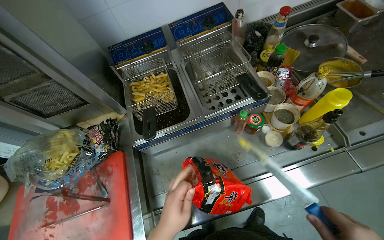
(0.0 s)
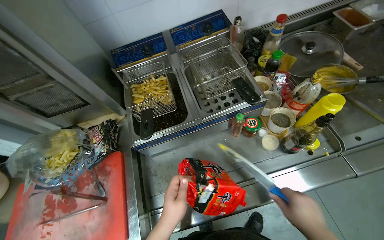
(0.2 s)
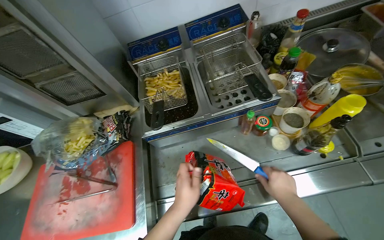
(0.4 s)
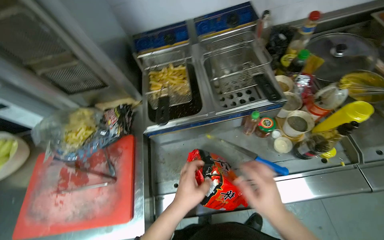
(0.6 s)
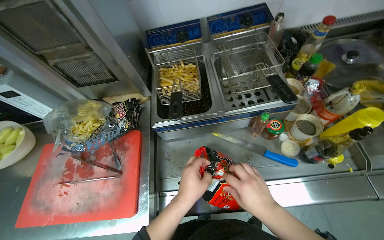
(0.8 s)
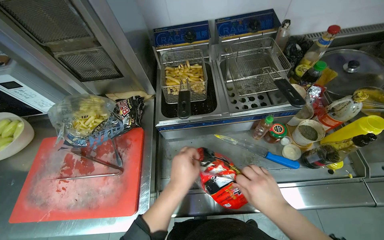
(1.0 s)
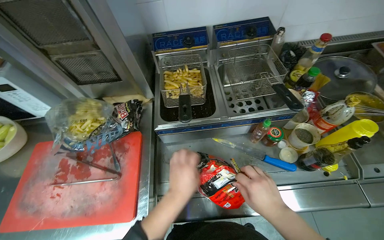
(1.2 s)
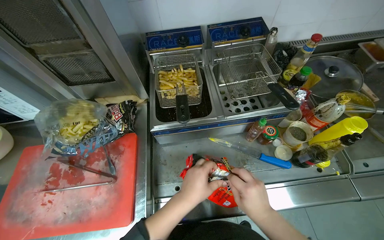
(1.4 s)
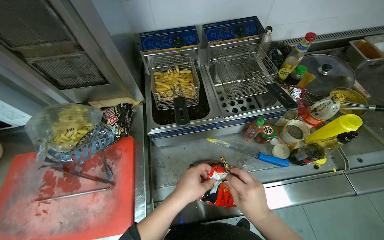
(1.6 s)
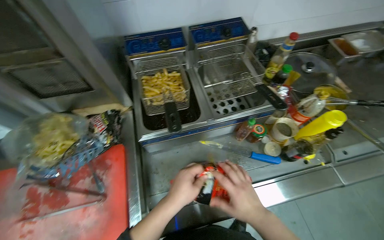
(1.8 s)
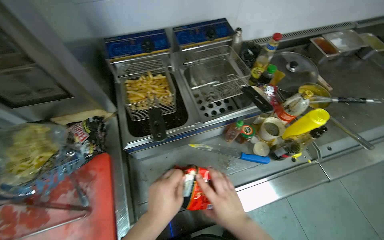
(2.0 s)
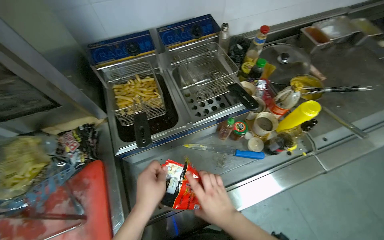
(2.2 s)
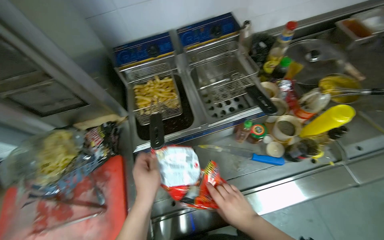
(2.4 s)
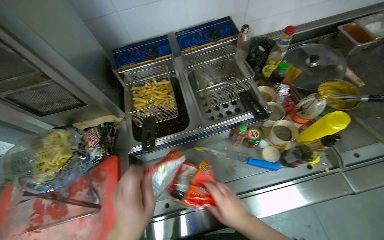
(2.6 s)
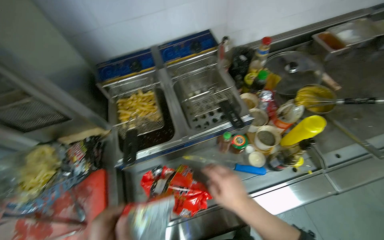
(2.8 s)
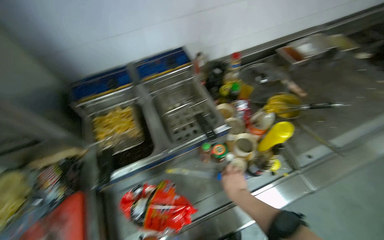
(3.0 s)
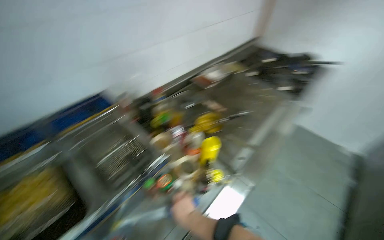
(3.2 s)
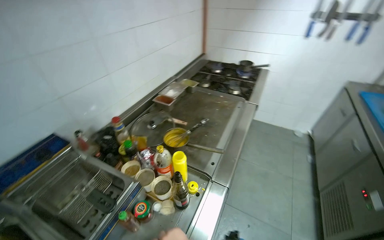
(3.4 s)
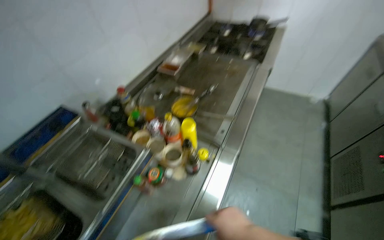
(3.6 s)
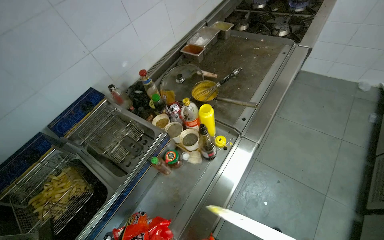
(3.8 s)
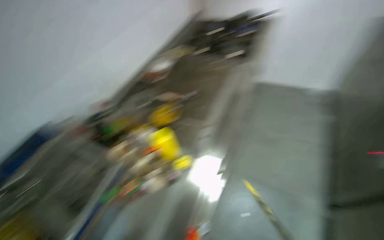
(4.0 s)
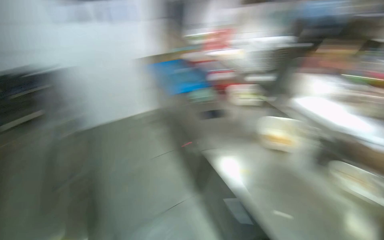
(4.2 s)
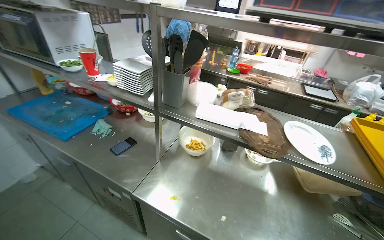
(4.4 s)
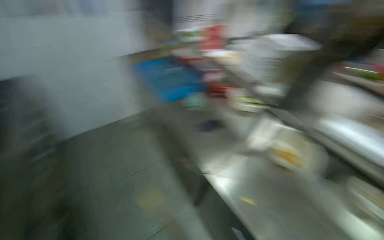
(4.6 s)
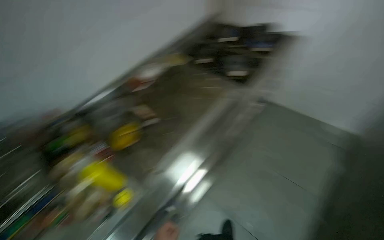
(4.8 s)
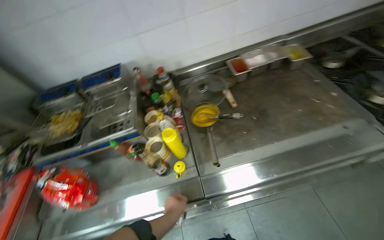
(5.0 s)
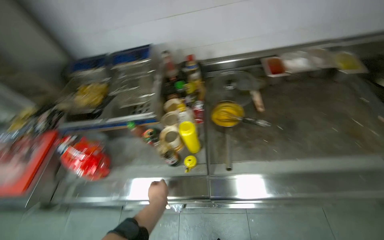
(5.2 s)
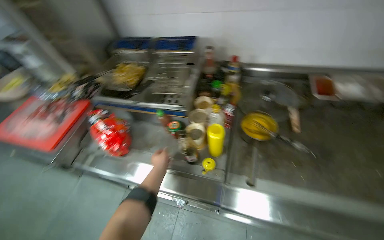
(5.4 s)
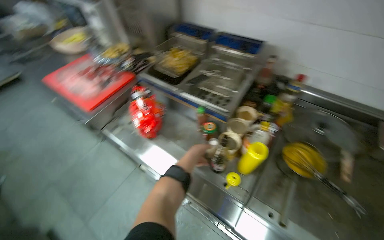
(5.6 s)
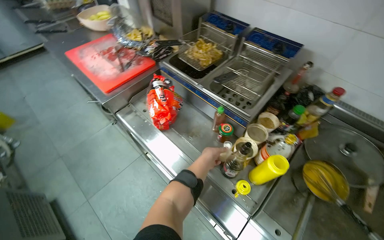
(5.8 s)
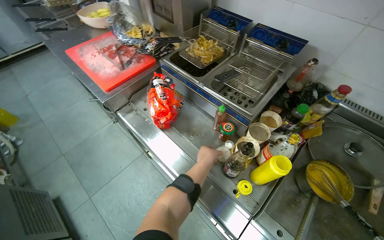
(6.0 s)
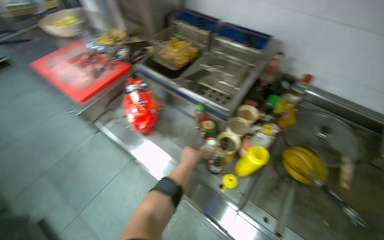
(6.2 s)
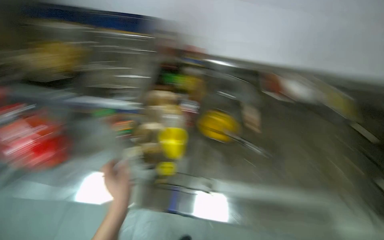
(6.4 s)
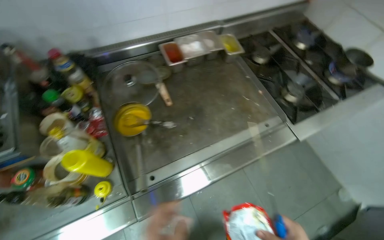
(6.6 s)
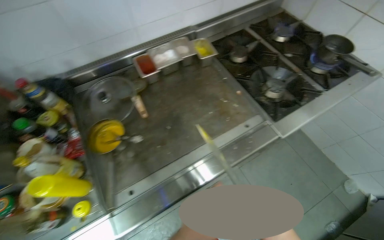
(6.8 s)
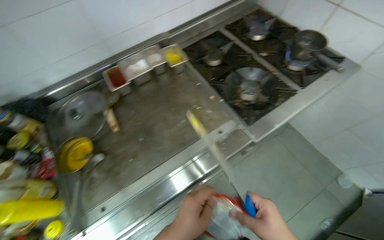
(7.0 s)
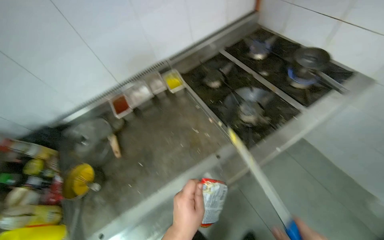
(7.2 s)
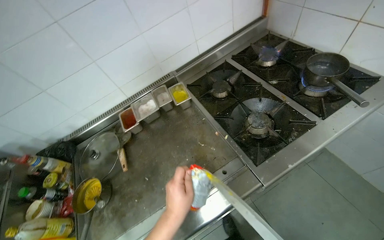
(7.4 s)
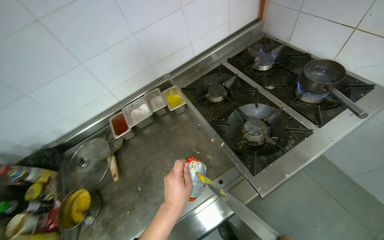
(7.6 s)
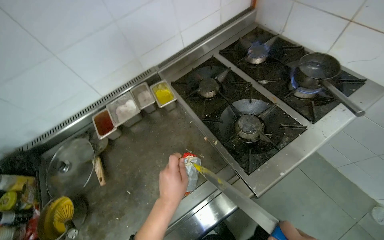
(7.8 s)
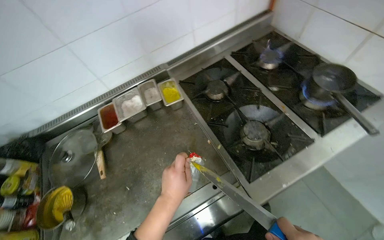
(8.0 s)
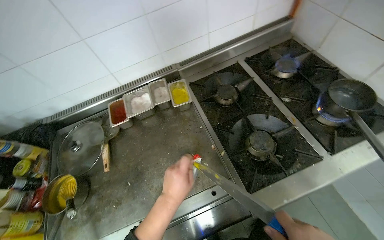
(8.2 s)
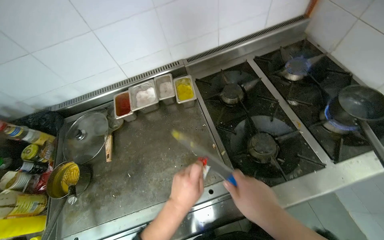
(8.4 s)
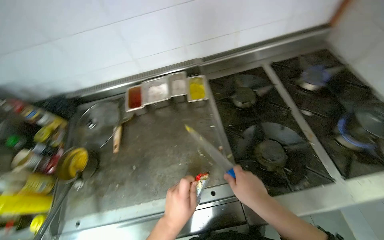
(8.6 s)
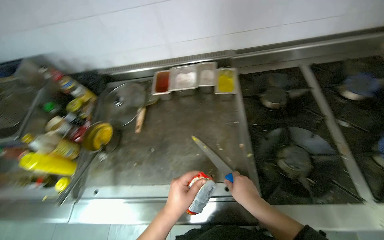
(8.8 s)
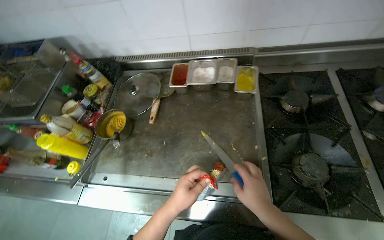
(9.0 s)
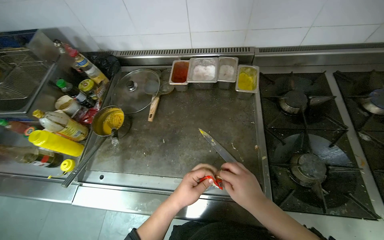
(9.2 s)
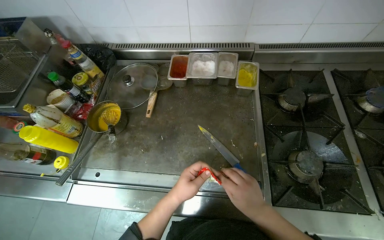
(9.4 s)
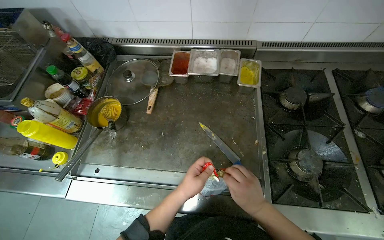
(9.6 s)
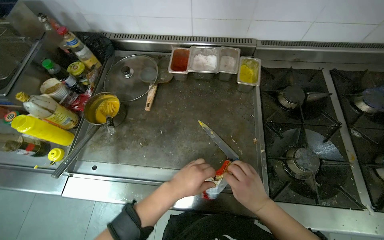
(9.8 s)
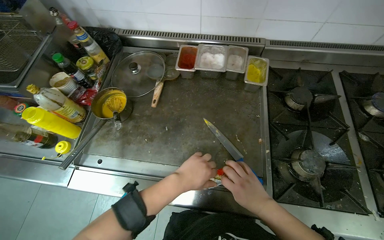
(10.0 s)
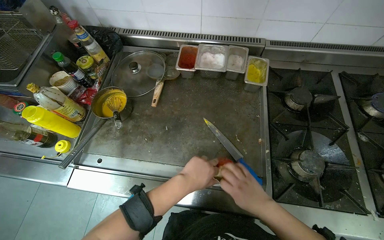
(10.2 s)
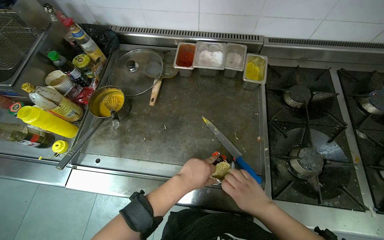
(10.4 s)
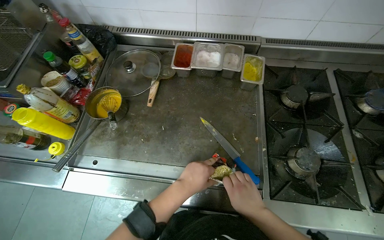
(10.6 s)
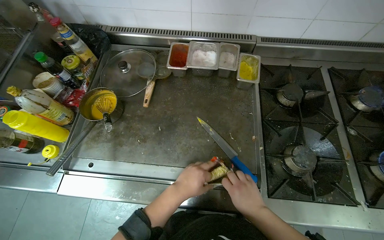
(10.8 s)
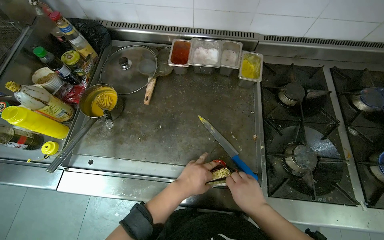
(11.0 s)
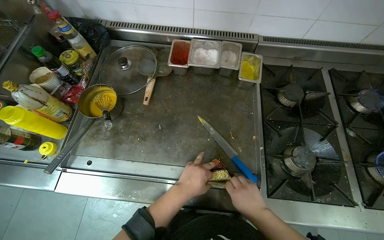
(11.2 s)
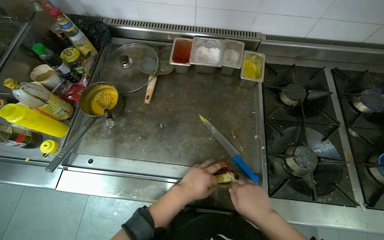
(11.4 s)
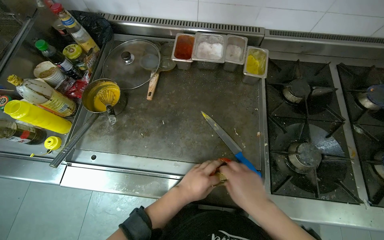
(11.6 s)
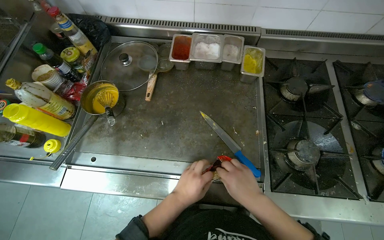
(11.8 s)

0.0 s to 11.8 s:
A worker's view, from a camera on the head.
Job: cooking food.
The whole recording: Preparing instant noodles for cooking. The worker retrieves packages of instant noodles, unpacks them, and places the noodles into a pot on the stove.
1.4 to 3.0 s: The right hand moves farther from the camera, roughly 10 cm.
3.0 to 4.4 s: The wearer looks about 90 degrees further to the right.
4.4 to 6.0 s: The camera travels some 50 cm. The wearer's head swings about 160 degrees to the left. The view tilts some 30 degrees downward.
6.0 to 7.4 s: The head travels about 90 cm. The head rotates roughly 70 degrees to the right.
7.4 to 8.8 s: The scene rotates clockwise by approximately 30 degrees.
8.8 to 10.4 s: The hands stay close to where they were, moving slightly.
10.4 to 11.8 s: The left hand goes approximately 10 cm down the picture and farther from the camera, while the right hand is displaced nearer to the camera by roughly 10 cm.

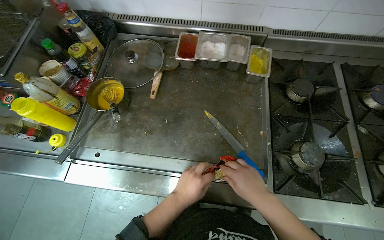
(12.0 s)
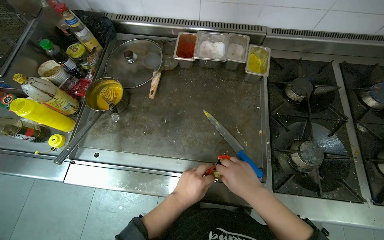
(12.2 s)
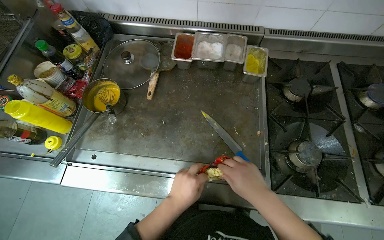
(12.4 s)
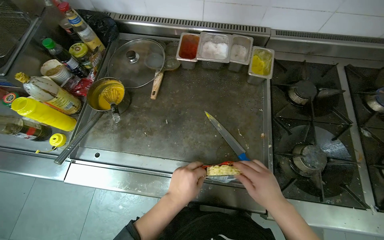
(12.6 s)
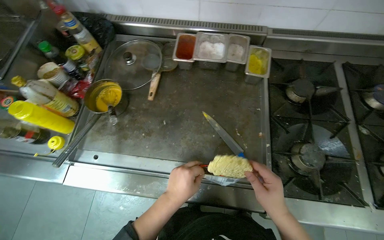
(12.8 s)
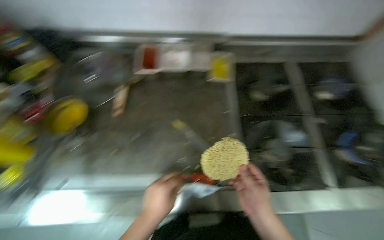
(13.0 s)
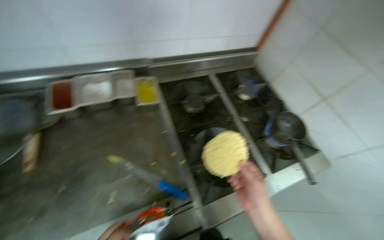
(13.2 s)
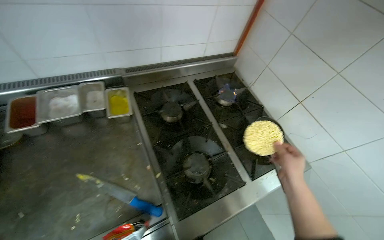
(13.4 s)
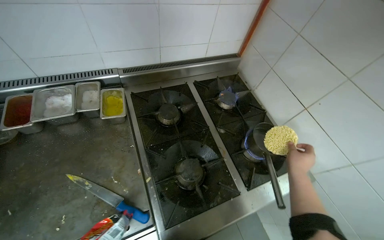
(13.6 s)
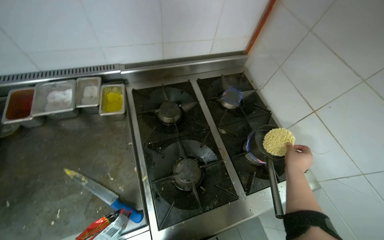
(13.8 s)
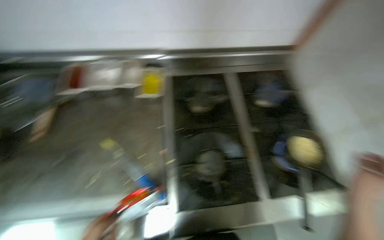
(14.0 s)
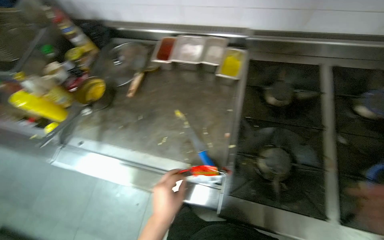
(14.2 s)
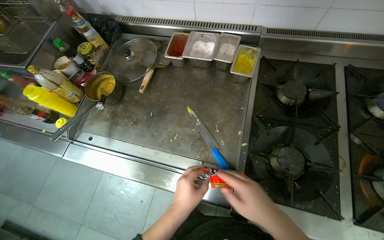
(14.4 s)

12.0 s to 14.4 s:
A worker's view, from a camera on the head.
Job: cooking food.
The whole recording: Preparing instant noodles for cooking. The worker retrieves packages of instant noodles, unpacks them, and places the noodles into a pot on the stove.
13.2 to 14.4 s: The head rotates approximately 40 degrees to the left.

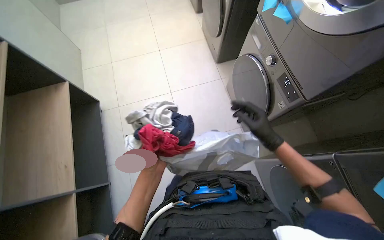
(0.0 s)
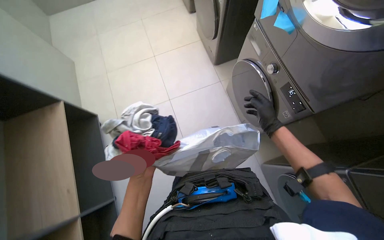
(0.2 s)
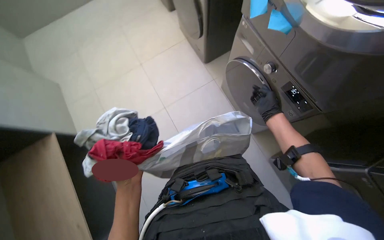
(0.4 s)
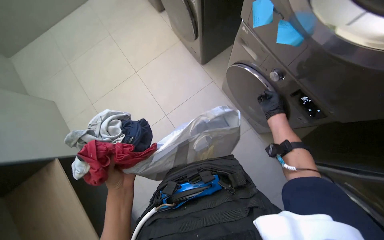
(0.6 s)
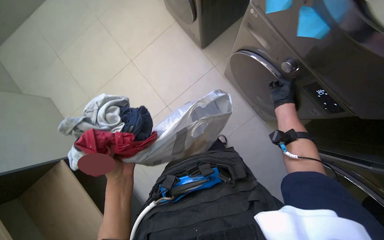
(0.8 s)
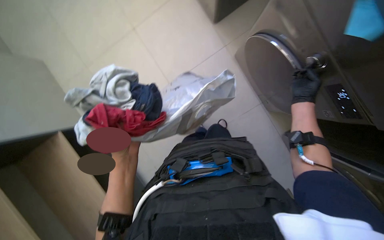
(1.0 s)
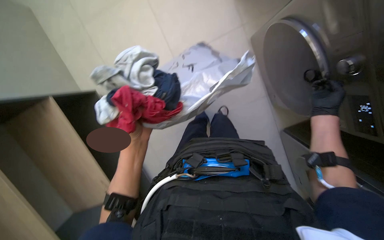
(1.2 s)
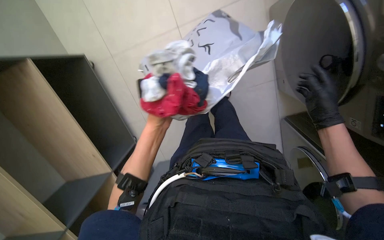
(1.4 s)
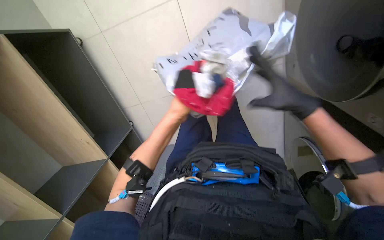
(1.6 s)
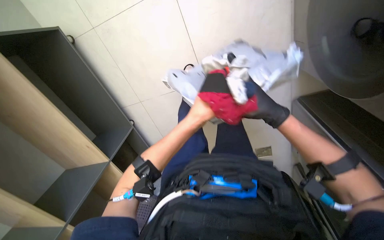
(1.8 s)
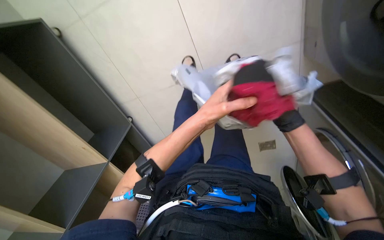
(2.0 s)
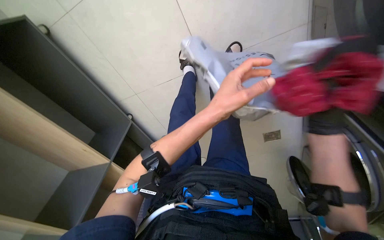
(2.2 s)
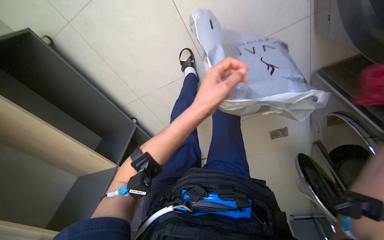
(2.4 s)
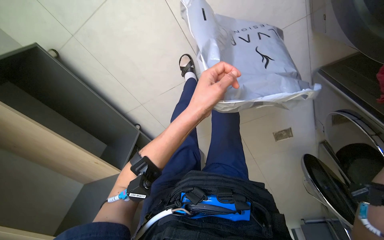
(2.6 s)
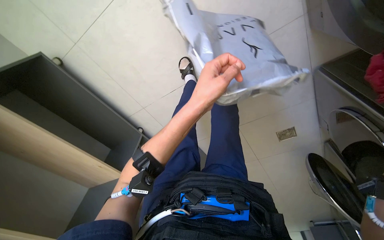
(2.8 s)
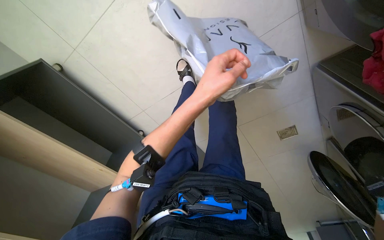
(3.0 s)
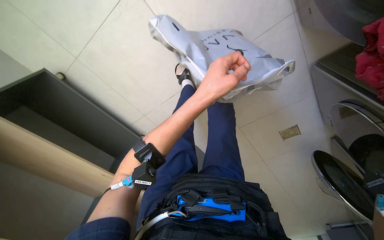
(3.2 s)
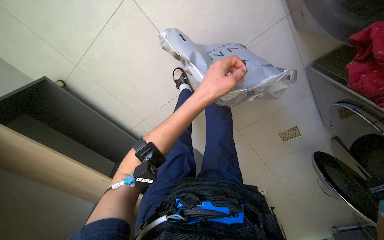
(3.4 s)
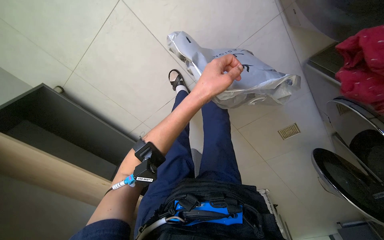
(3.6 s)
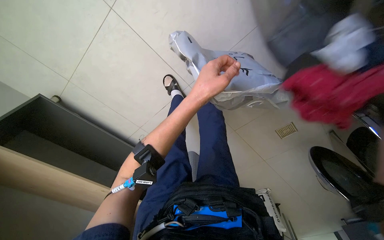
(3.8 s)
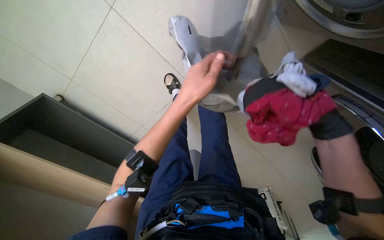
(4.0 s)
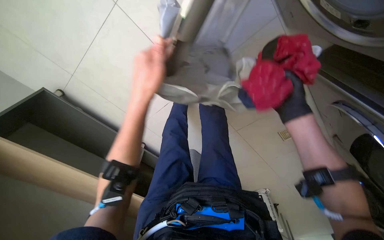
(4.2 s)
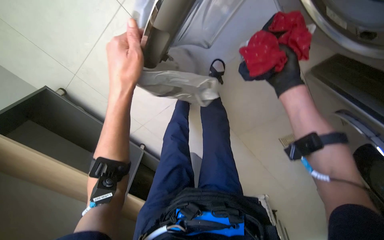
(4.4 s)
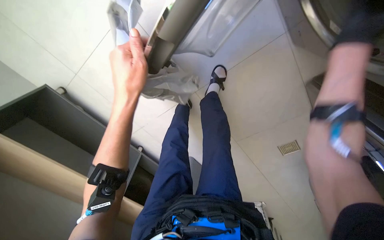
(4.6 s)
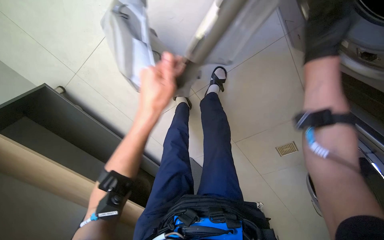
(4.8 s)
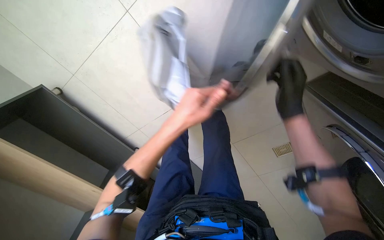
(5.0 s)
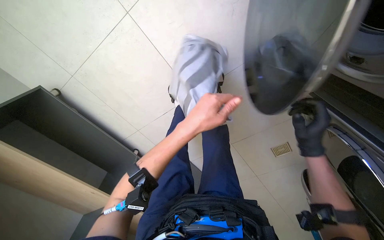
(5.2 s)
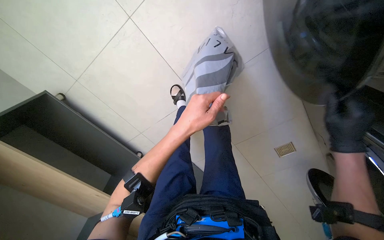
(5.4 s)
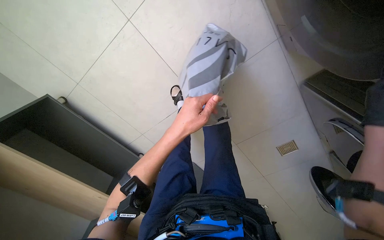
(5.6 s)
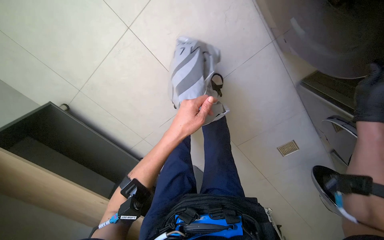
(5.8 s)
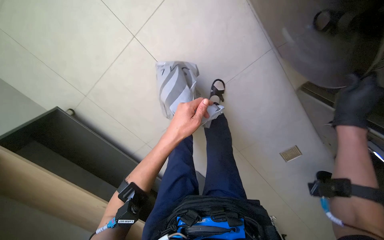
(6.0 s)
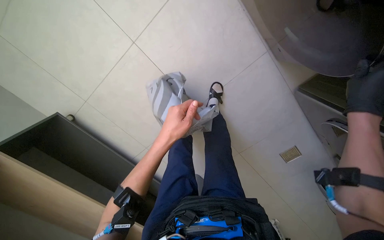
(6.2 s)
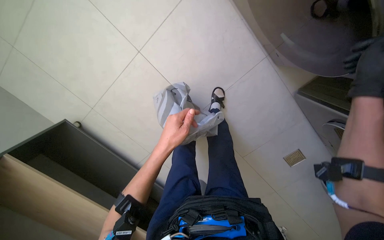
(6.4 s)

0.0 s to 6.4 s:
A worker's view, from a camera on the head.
Job: managing laundry.
The whole recording: Loading clothes into washing machine. The worker loads clothes into two washing machines and adjusts their settings.
0.0 to 1.6 s: The wearer moves about 50 cm. The view tilts about 25 degrees downward.
1.6 to 3.2 s: The wearer looks about 10 degrees further upward.
3.2 to 4.8 s: The left hand heads to the left, covering some 15 cm.
